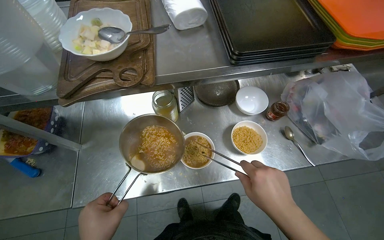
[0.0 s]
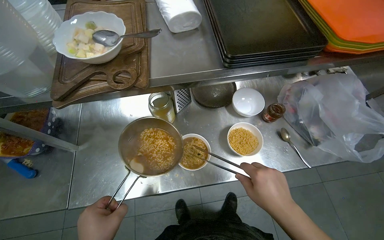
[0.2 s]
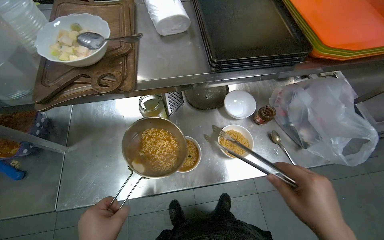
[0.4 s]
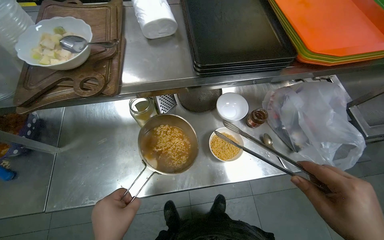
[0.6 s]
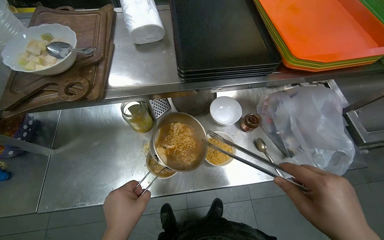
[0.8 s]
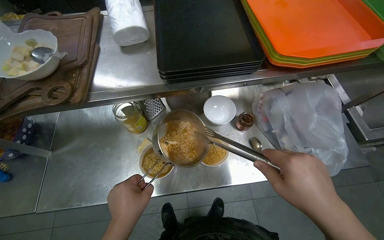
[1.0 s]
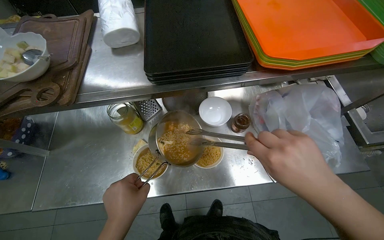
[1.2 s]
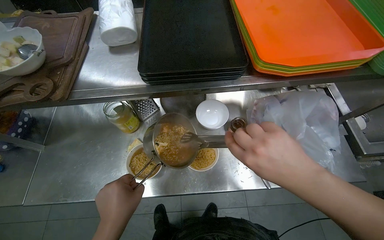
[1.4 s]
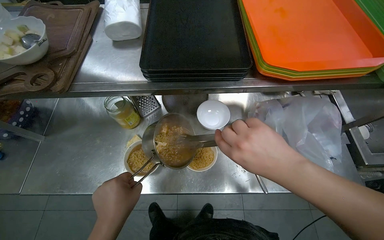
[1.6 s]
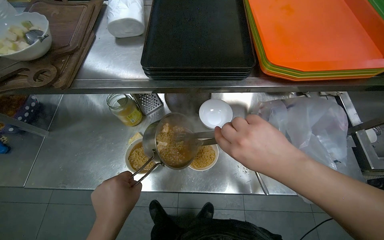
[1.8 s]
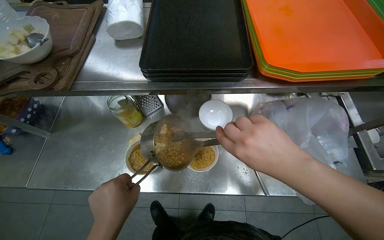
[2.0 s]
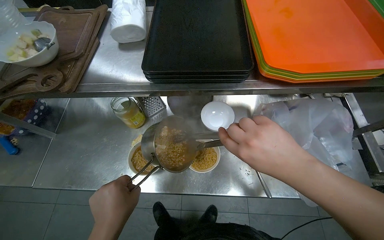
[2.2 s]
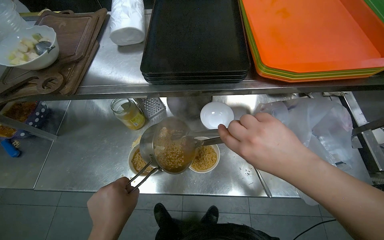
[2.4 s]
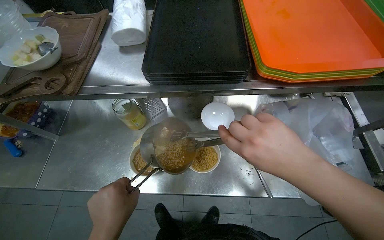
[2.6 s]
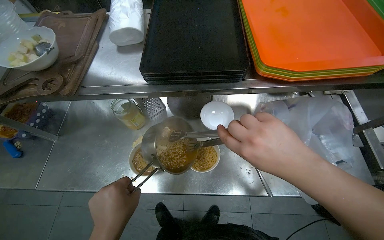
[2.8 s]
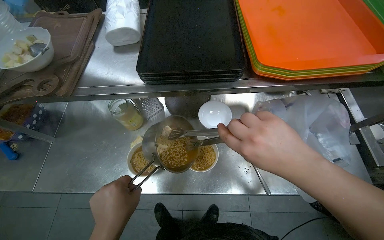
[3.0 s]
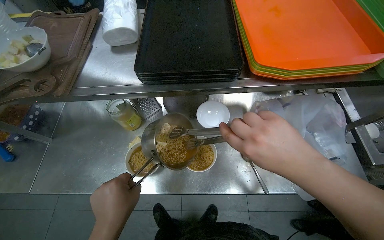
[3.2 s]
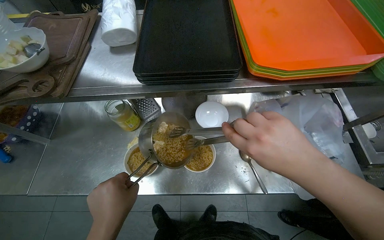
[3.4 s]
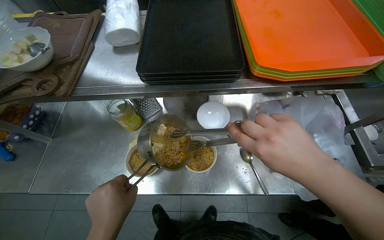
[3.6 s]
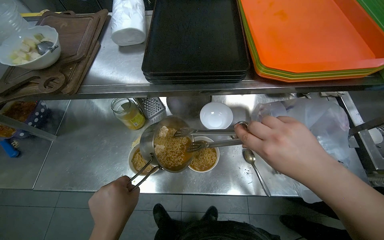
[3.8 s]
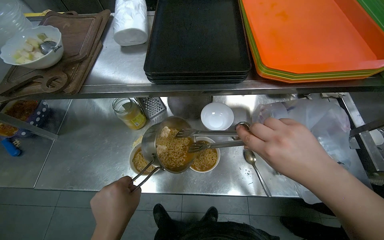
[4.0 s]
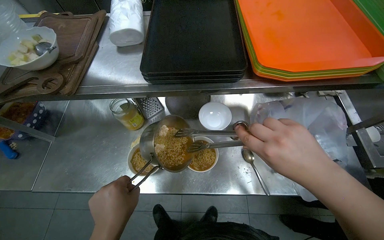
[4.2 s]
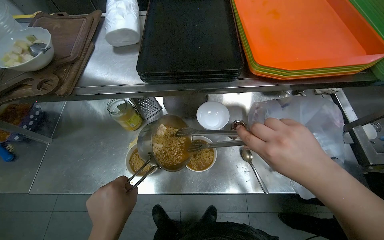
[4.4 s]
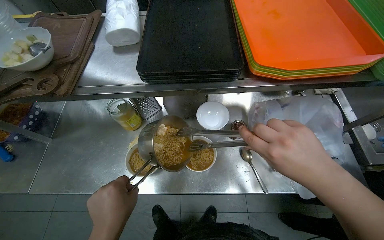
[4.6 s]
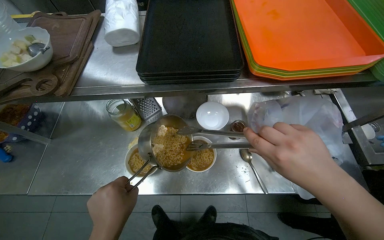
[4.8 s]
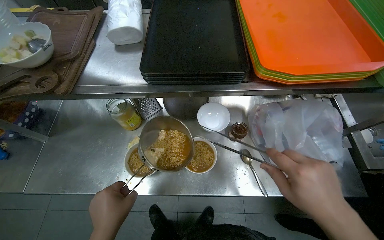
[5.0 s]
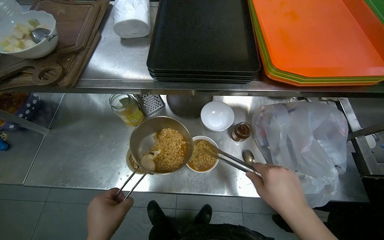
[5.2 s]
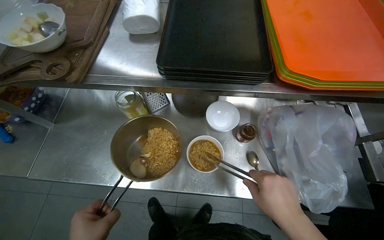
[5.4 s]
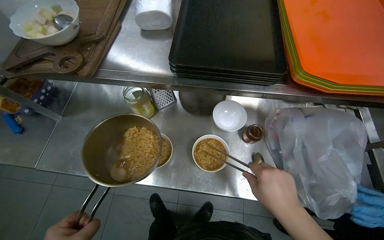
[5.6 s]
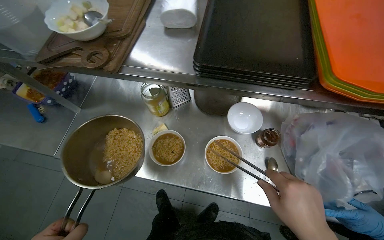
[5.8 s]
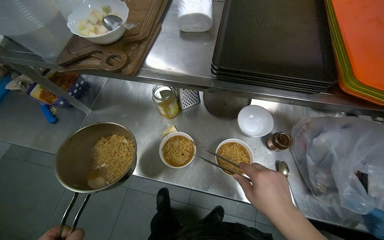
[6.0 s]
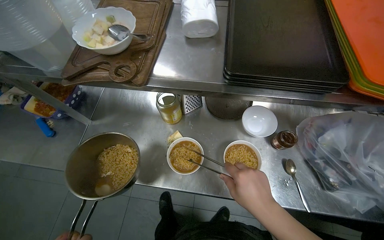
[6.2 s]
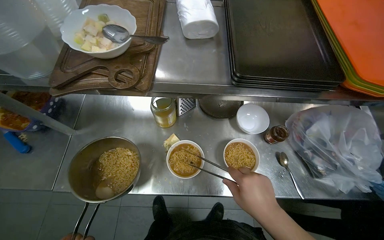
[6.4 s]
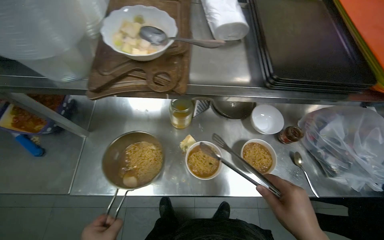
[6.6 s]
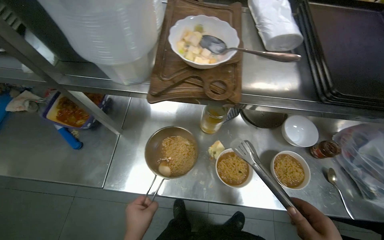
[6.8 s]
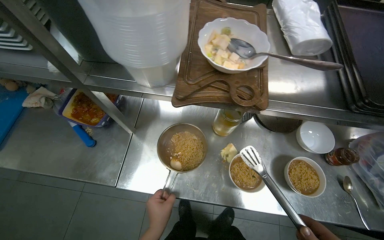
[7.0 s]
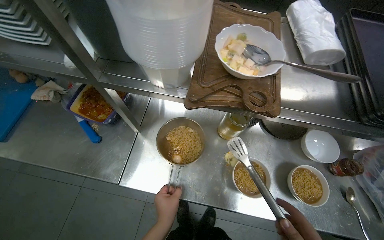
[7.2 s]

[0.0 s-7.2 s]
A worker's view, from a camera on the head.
Job: preparing food.
The whole recording: Preparing instant noodles. The worker transfers cooked instant noodles from a pot into several small serving bowls using tongs.
1.4 to 4.4 s: The hands make small movements and keep their place.
5.8 to 7.2 s: The wearer moves to the left, roughly 40 cm.

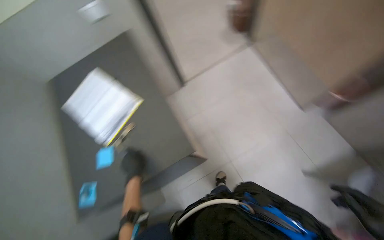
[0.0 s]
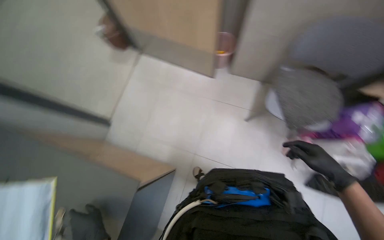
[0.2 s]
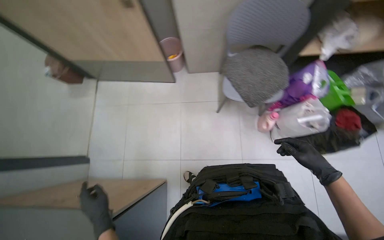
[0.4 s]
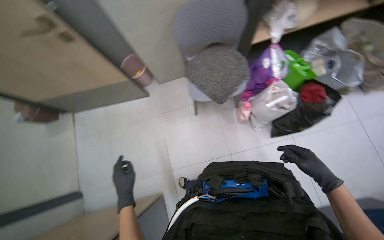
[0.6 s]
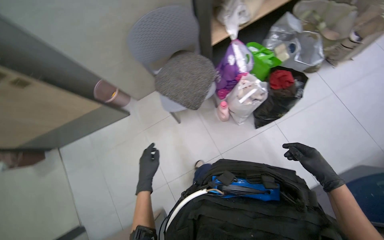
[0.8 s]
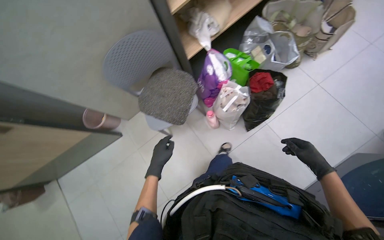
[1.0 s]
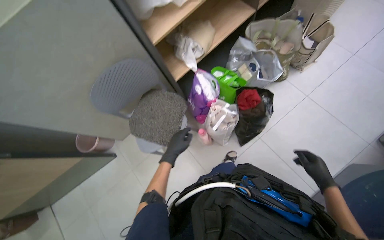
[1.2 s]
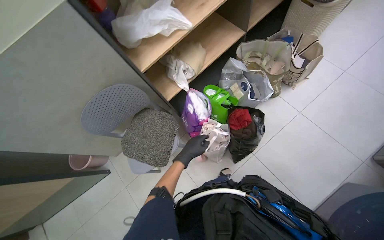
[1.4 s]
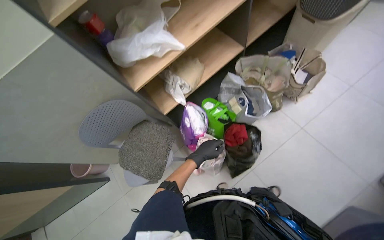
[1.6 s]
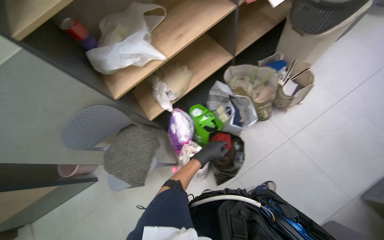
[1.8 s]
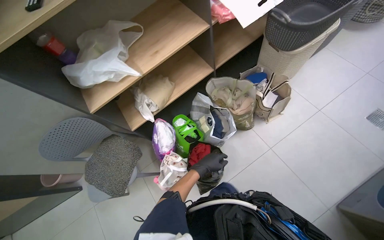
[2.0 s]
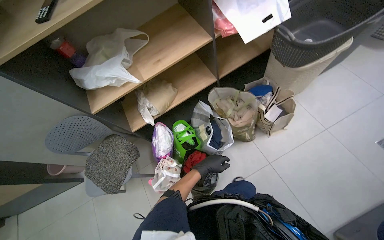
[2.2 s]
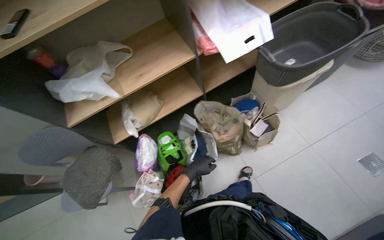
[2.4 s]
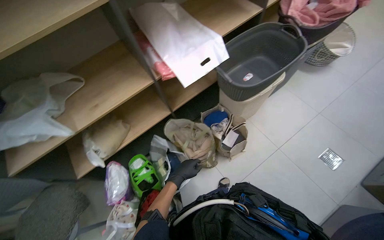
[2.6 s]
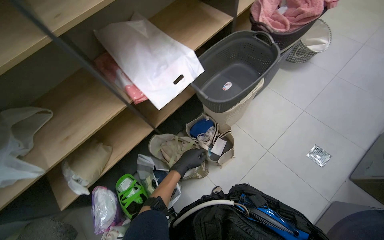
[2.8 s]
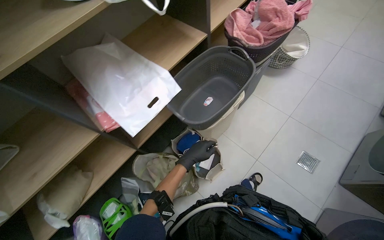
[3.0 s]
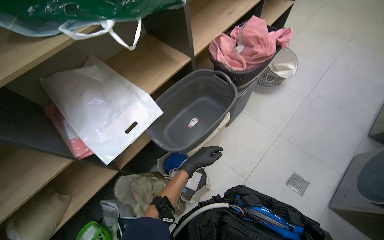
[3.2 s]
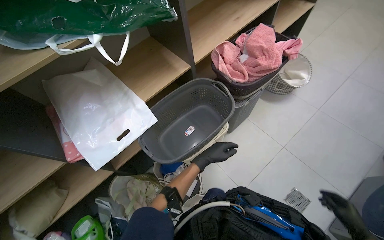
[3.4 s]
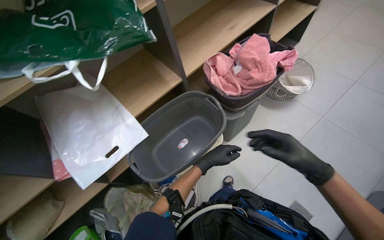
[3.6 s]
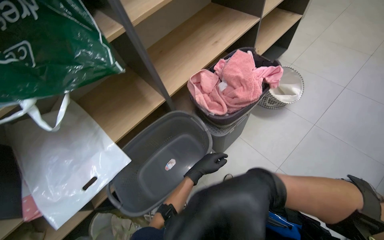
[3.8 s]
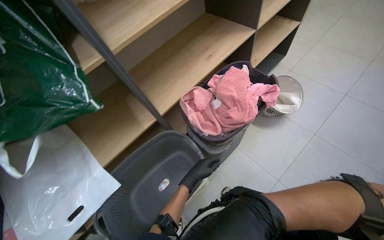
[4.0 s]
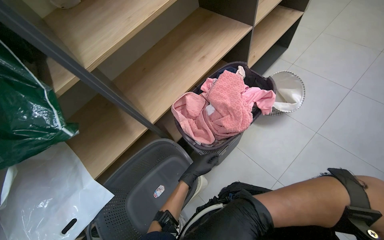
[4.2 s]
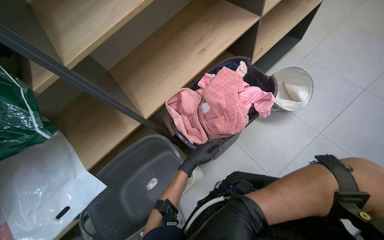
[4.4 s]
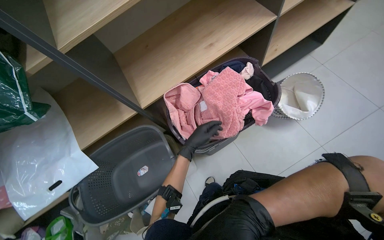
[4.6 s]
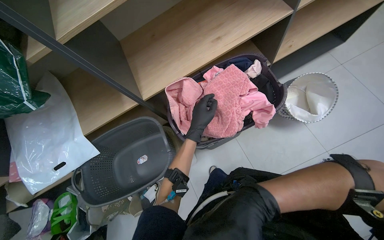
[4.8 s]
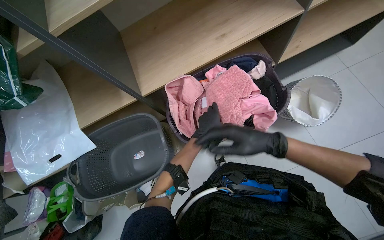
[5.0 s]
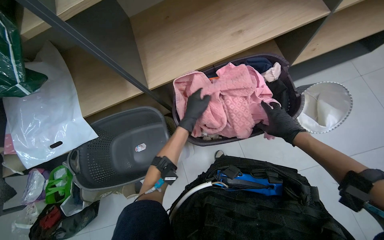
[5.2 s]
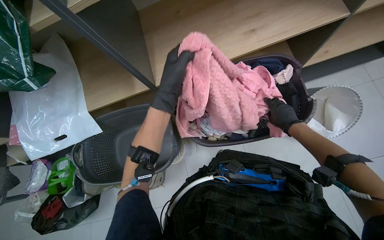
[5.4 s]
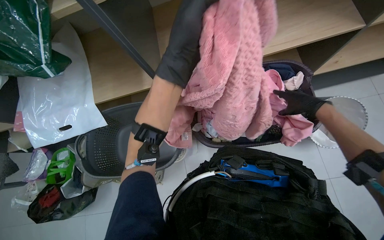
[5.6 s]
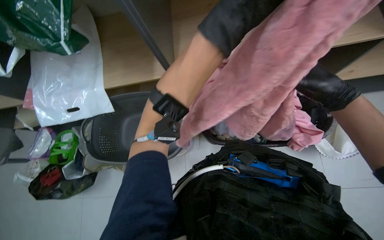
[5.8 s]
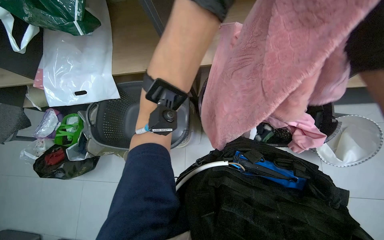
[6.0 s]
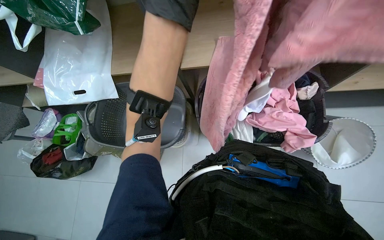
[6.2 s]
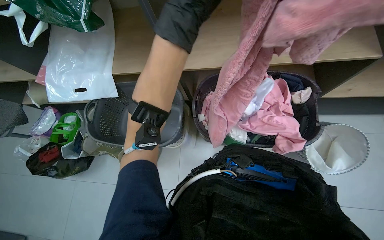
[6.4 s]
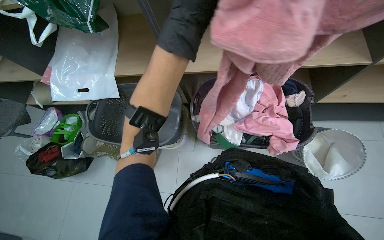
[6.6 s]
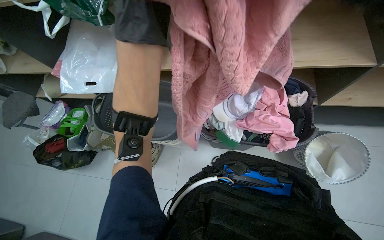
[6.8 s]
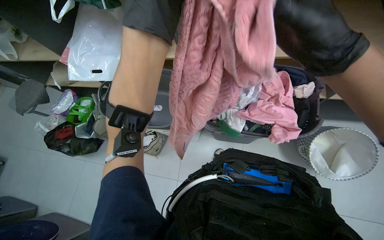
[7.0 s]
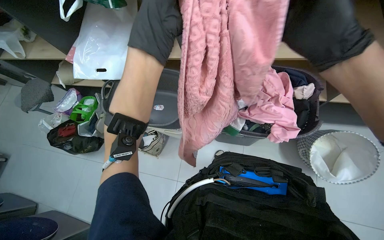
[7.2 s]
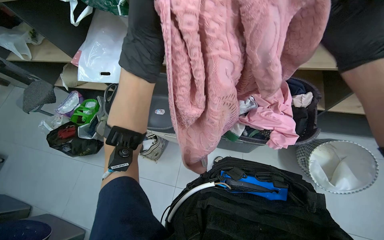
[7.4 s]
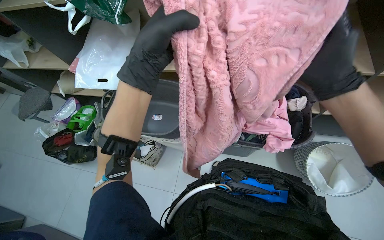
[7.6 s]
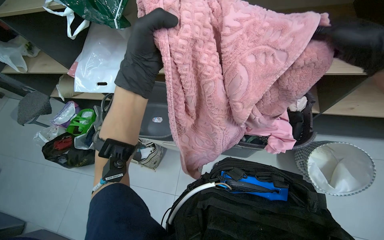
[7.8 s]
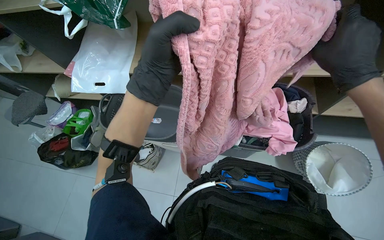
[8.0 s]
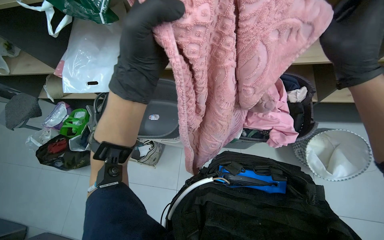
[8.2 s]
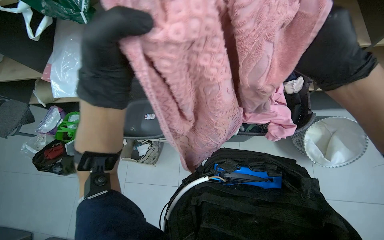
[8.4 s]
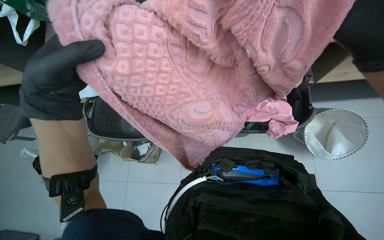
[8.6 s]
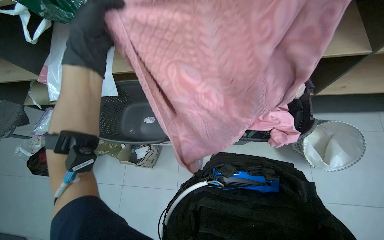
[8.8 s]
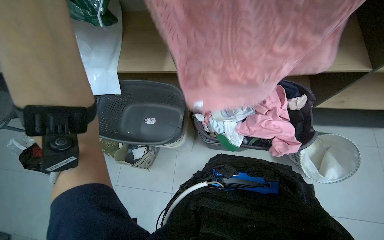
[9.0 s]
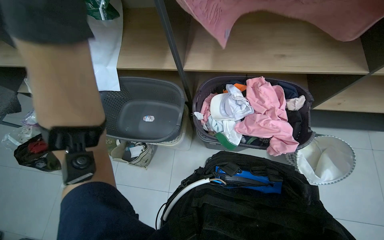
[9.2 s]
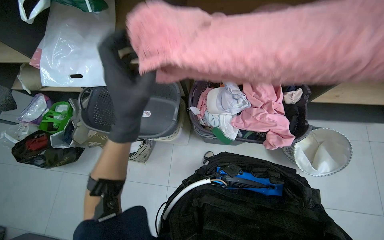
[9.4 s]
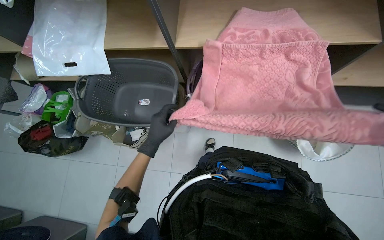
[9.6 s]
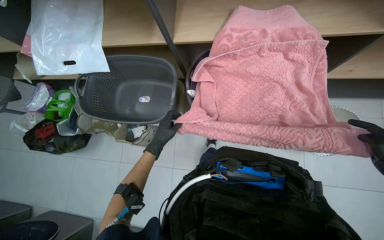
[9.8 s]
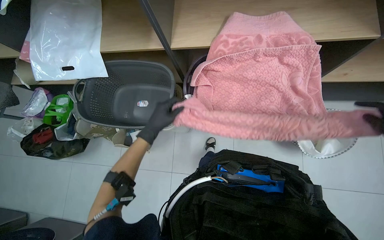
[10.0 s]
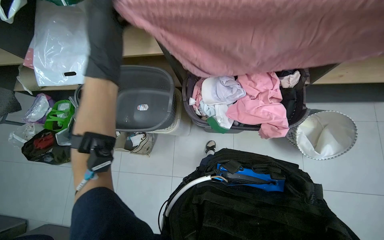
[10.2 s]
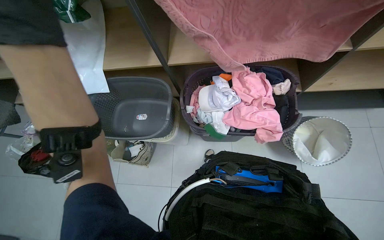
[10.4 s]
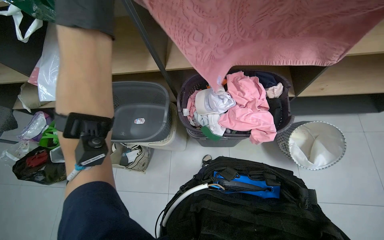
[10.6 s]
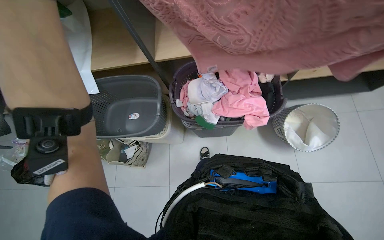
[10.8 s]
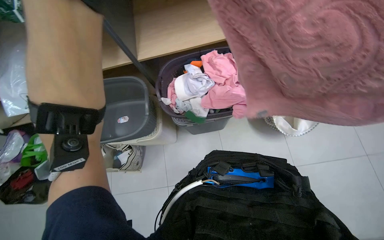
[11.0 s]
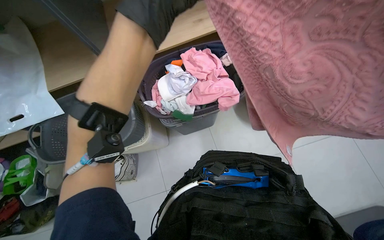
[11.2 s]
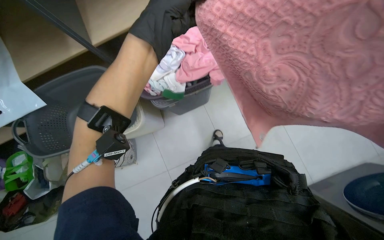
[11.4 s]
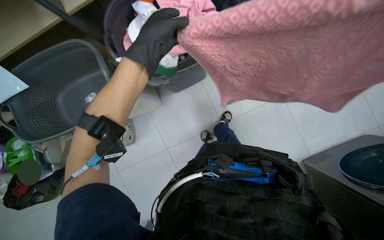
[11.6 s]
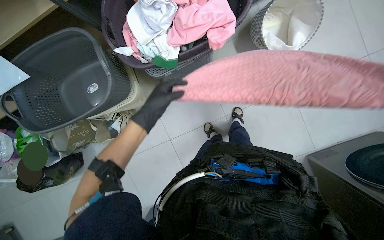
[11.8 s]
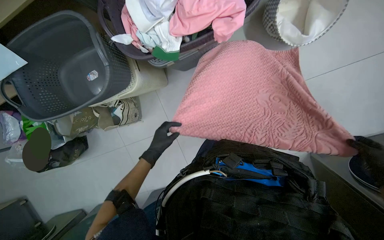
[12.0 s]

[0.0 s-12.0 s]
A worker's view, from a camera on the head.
Job: managing laundry.
The whole recording: Folding and organizing laundry. The worker folds and organizes various clothes, placing them into baskets, on shelves, and into bags.
0.0 to 1.6 s: The head travels approximately 1 m. The wearer looks some 100 degrees further to the right. The camera pitches upward, by some 15 degrees.
1.6 to 3.0 s: The head travels about 90 cm.
3.0 to 4.4 s: The camera is carried roughly 80 cm.
4.4 to 6.0 s: The view tilts roughly 20 degrees downward. Everything in view rotates about 40 degrees clockwise.
6.0 to 7.6 s: The left hand travels down the picture and to the left by approximately 20 cm.
7.6 to 9.0 s: The left hand shifts about 15 cm to the left.
9.0 to 10.4 s: The left hand reaches some 35 cm farther from the camera, then returns.
10.4 to 12.0 s: The wearer's head swings some 25 degrees to the right. The view tilts about 15 degrees downward. The left hand goes roughly 50 cm farther from the camera and to the right.
